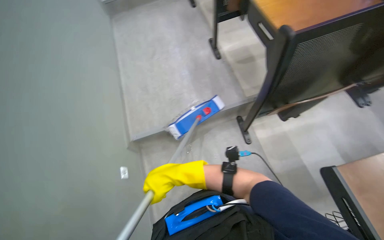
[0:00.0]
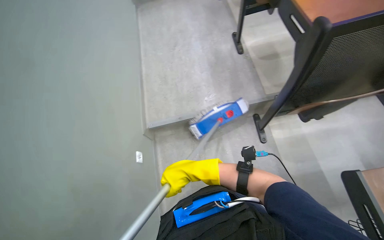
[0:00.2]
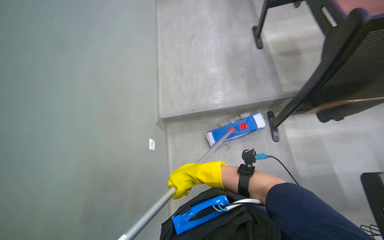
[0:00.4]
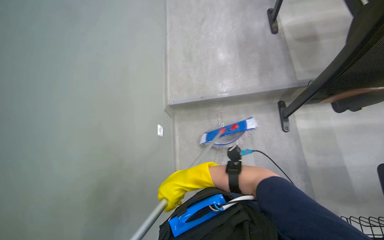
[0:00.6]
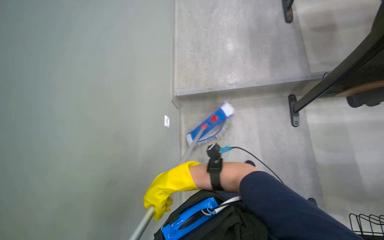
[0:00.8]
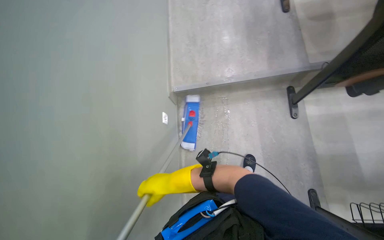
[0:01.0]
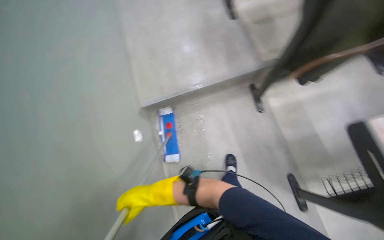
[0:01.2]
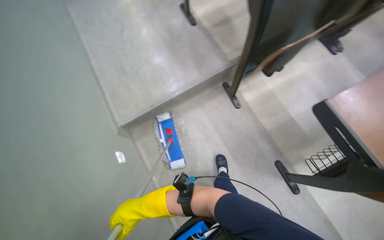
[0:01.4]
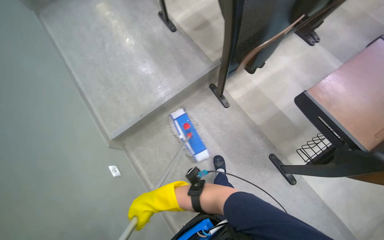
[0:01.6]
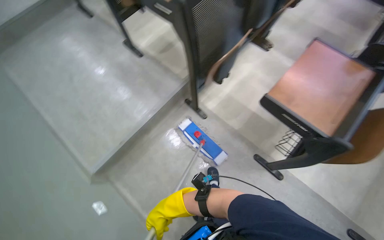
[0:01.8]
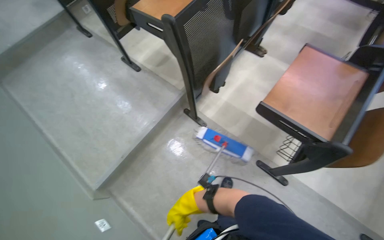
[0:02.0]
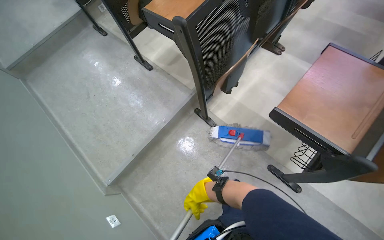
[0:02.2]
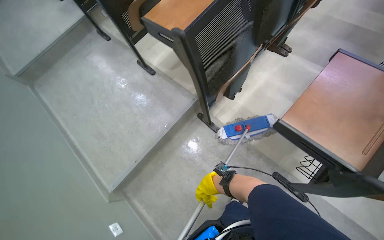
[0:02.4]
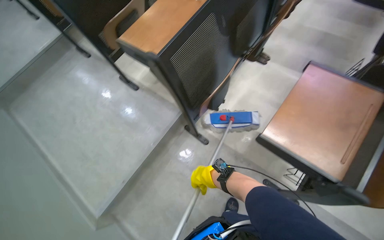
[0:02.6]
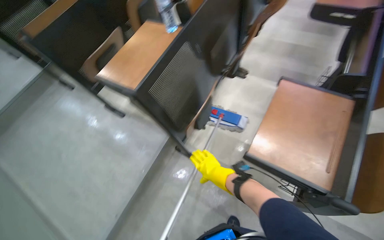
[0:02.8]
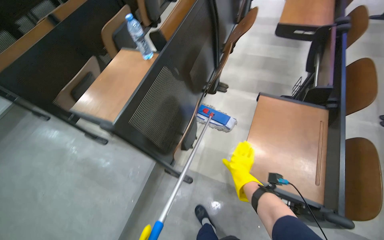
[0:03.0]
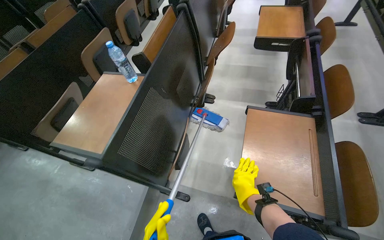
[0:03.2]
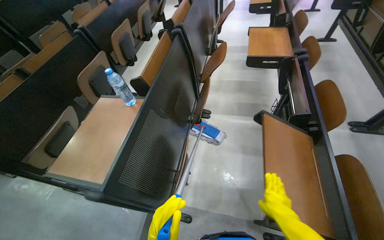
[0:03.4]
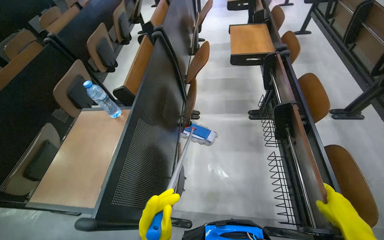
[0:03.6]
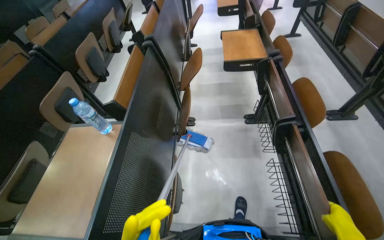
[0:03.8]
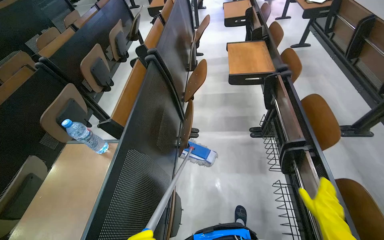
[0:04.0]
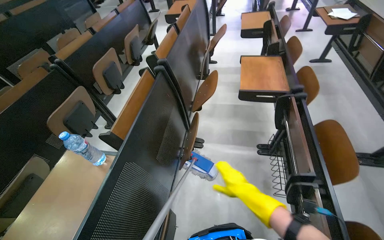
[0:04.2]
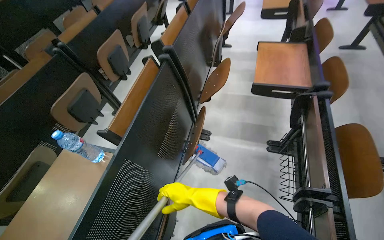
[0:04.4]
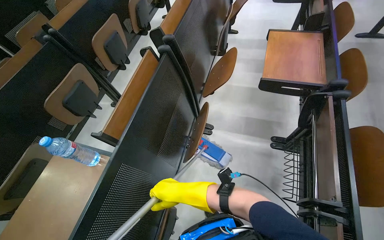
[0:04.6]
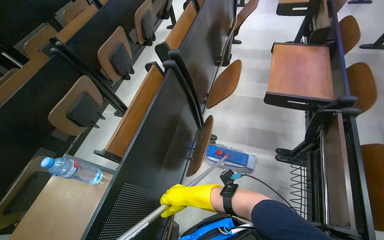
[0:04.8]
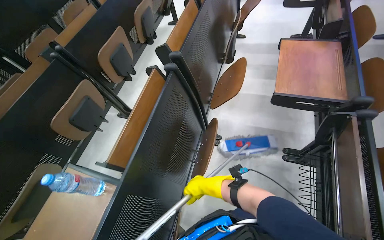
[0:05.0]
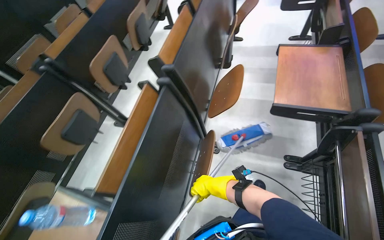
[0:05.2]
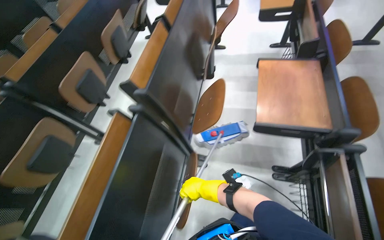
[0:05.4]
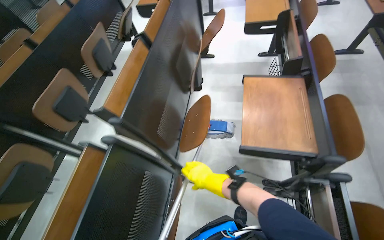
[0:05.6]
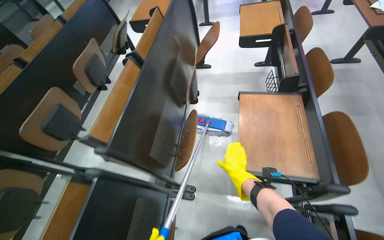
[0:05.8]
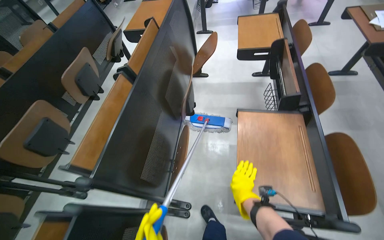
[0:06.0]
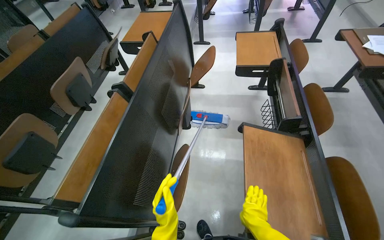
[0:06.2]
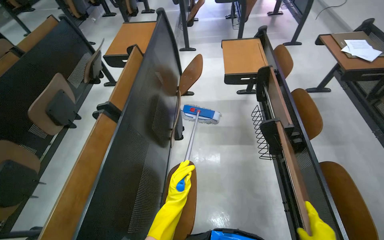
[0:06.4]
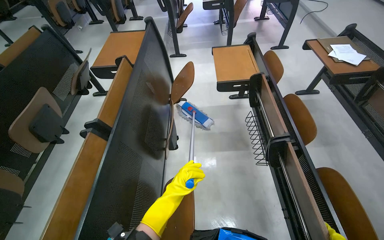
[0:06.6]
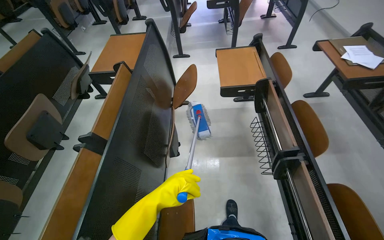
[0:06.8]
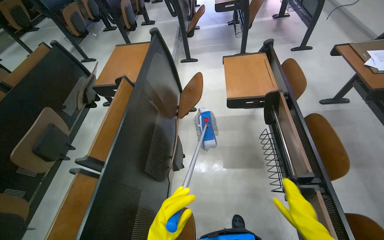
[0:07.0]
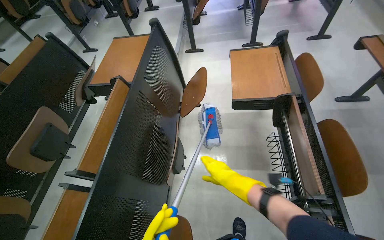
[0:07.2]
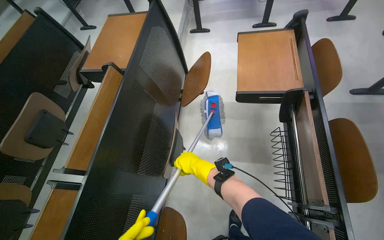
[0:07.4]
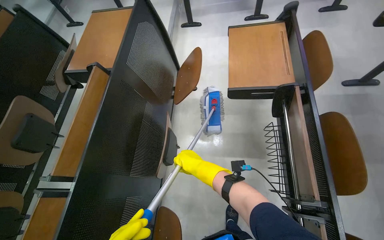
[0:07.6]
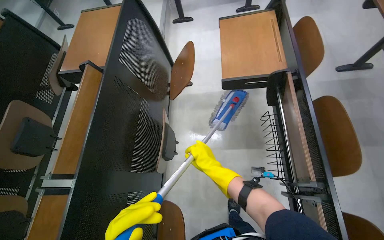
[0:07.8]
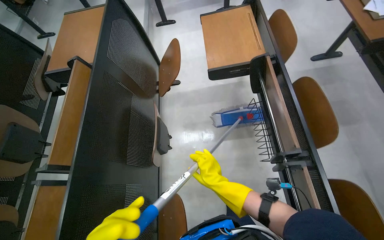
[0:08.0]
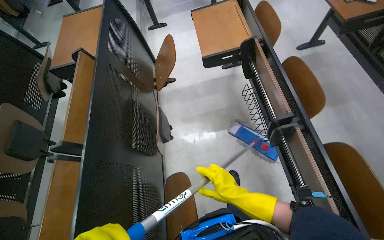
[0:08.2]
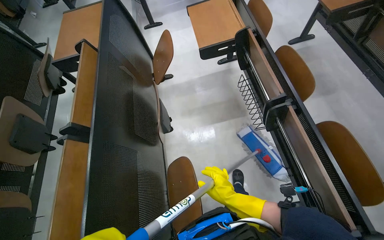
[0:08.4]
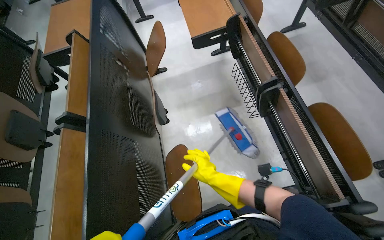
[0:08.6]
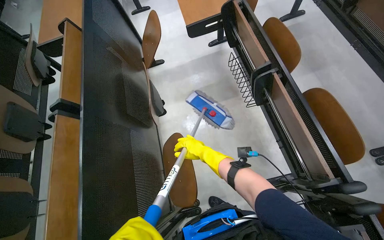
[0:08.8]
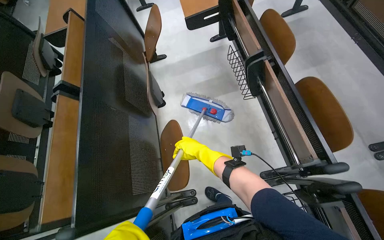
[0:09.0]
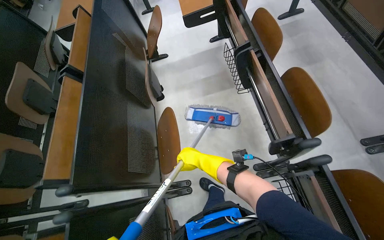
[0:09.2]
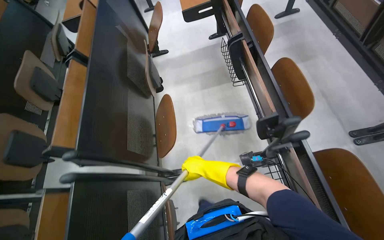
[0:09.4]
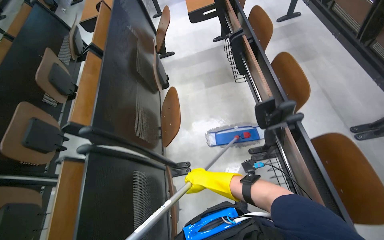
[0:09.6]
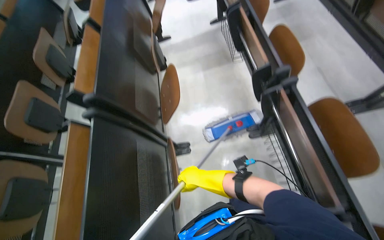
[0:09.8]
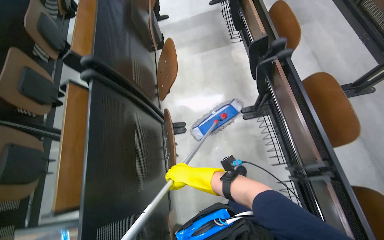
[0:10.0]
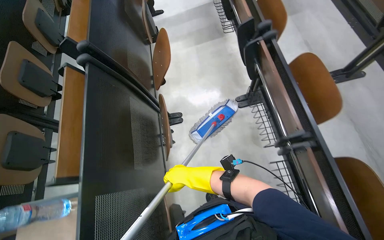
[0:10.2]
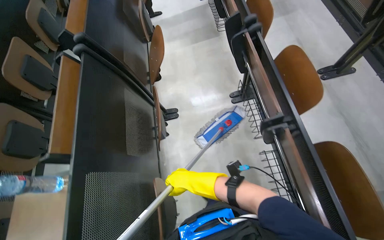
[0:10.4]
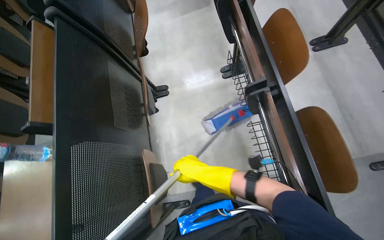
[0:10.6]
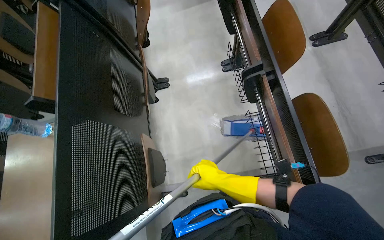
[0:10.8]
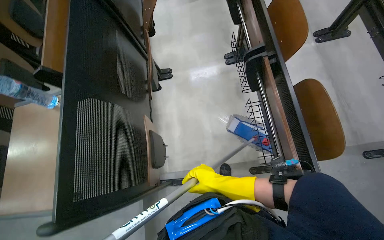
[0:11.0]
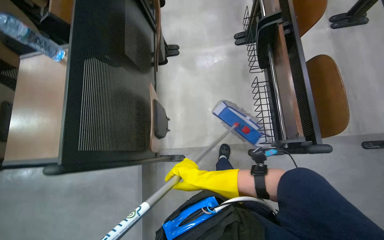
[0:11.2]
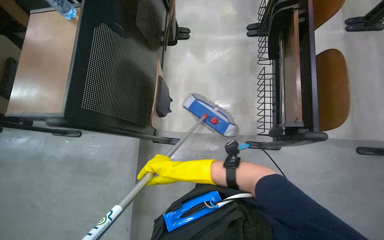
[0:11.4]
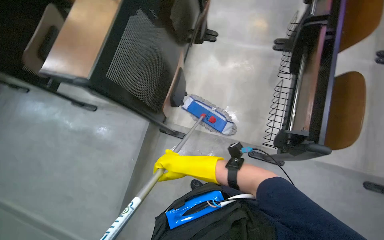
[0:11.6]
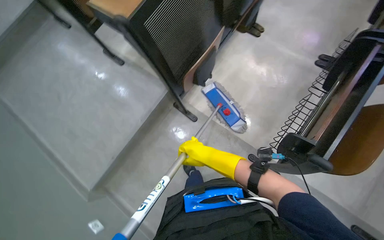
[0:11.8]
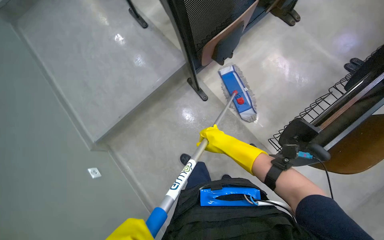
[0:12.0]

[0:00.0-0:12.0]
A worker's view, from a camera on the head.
Job: mopping floor.
The whole recording: Mopping classroom floor. The worker mops the floor in the classroom between rows of desks.
0:01.6 to 0:03.0: The camera is carried approximately 40 cm. The camera pitches upward, by roughly 15 degrees. Everything in view rotates some 30 degrees counterclockwise.
0:03.0 to 0:04.4: The wearer moves about 50 cm.
0:04.4 to 0:06.0: The head travels approximately 80 cm.
0:06.0 to 0:07.6: The wearer moves roughly 60 cm.
0:07.6 to 0:09.0: The head travels some 50 cm.
0:09.0 to 0:10.4: The wearer moves approximately 90 cm.
0:10.4 to 0:12.0: The camera travels about 70 cm. The view tilts some 20 degrees downward. The scene rotates clockwise by about 60 degrees.

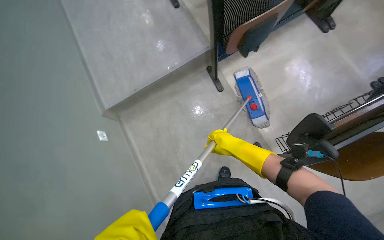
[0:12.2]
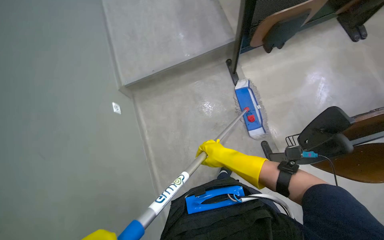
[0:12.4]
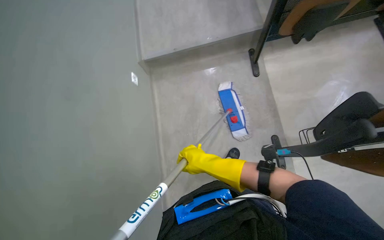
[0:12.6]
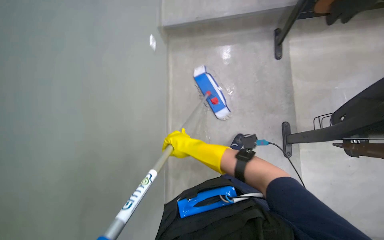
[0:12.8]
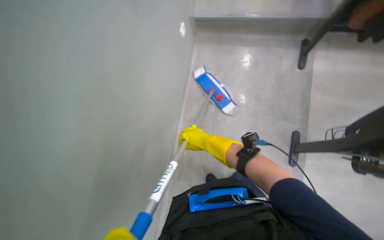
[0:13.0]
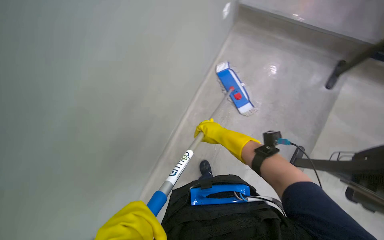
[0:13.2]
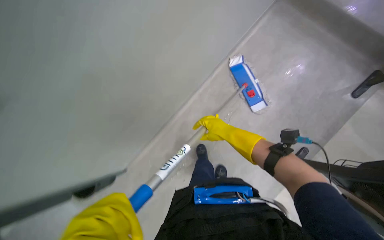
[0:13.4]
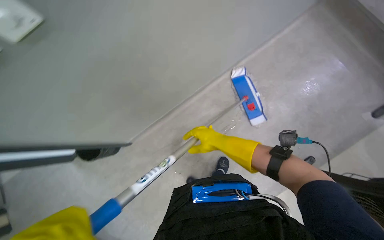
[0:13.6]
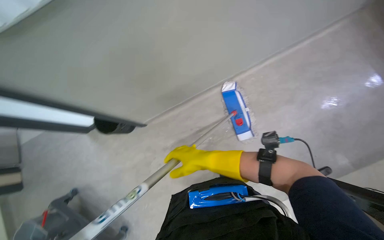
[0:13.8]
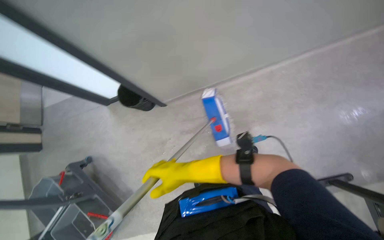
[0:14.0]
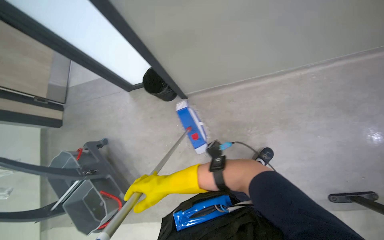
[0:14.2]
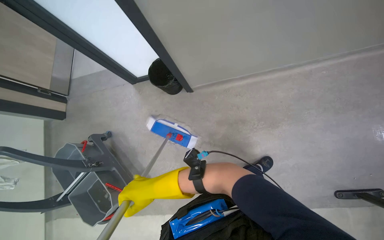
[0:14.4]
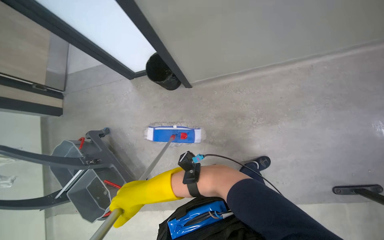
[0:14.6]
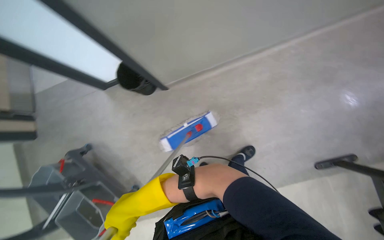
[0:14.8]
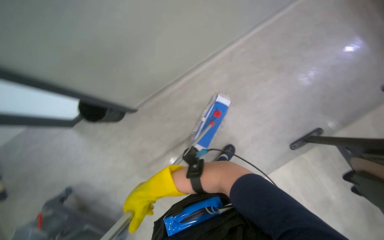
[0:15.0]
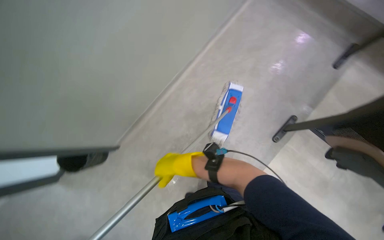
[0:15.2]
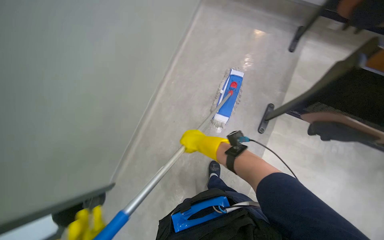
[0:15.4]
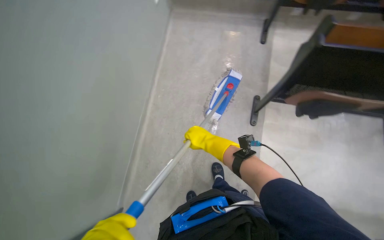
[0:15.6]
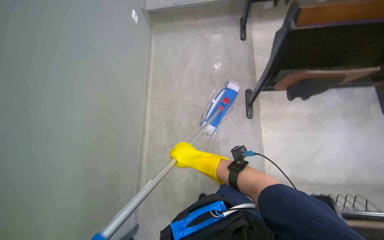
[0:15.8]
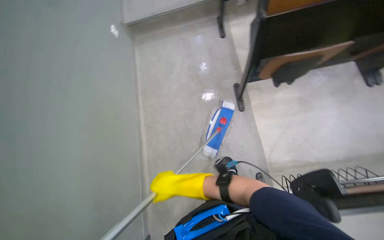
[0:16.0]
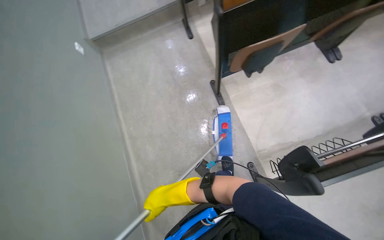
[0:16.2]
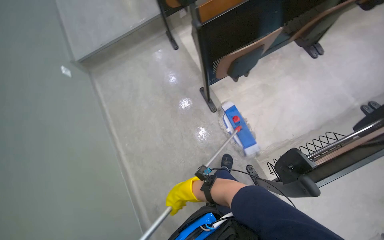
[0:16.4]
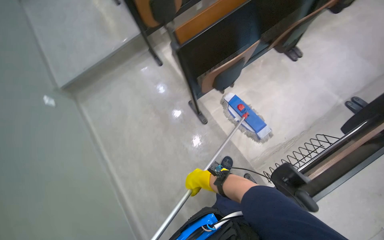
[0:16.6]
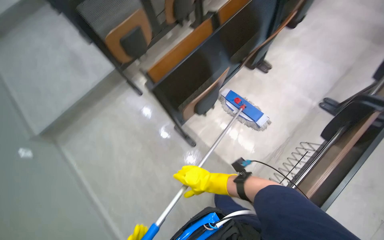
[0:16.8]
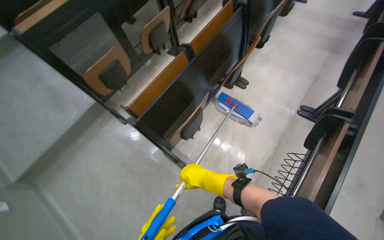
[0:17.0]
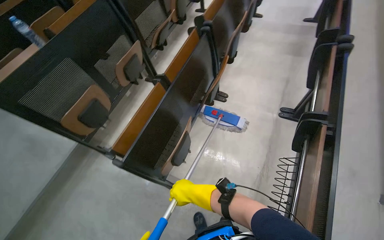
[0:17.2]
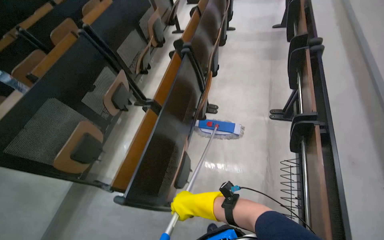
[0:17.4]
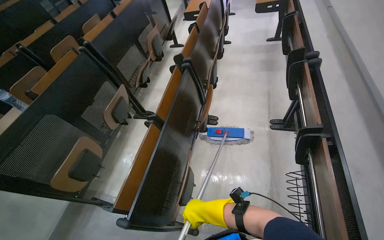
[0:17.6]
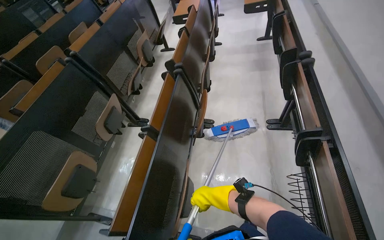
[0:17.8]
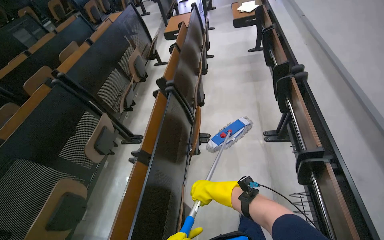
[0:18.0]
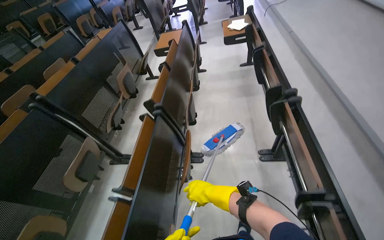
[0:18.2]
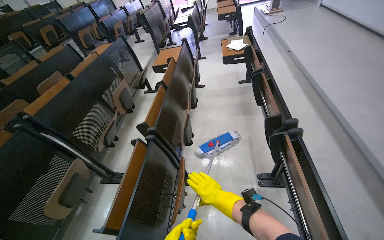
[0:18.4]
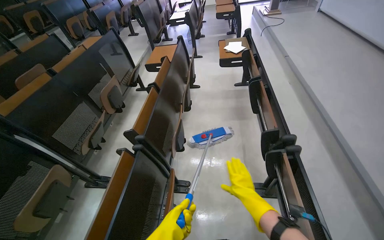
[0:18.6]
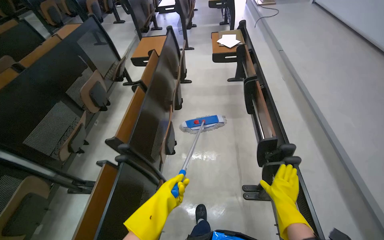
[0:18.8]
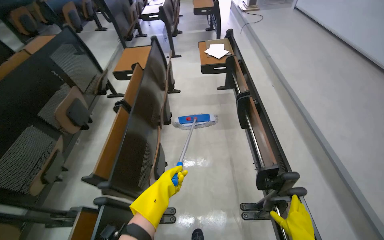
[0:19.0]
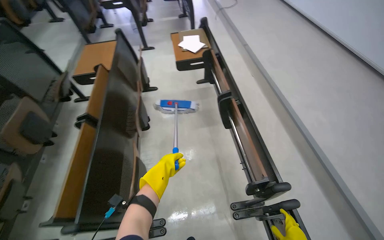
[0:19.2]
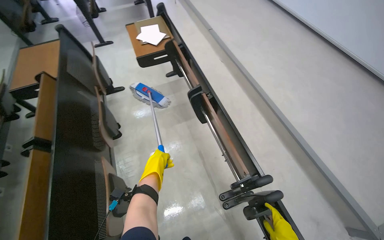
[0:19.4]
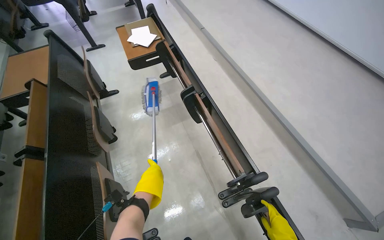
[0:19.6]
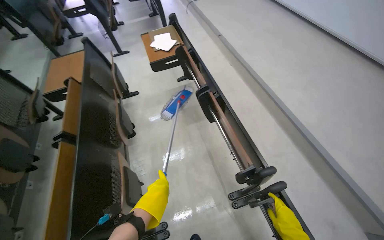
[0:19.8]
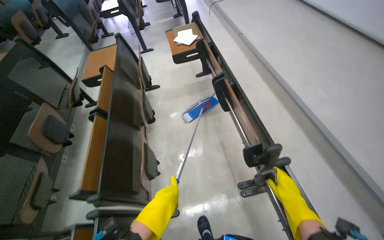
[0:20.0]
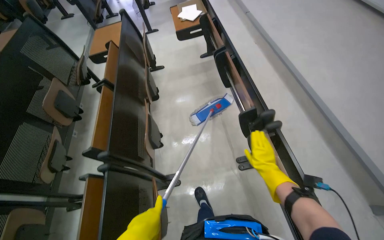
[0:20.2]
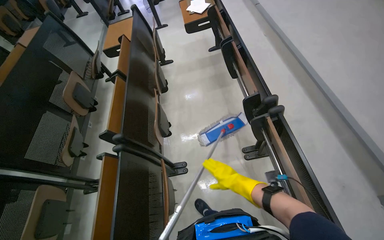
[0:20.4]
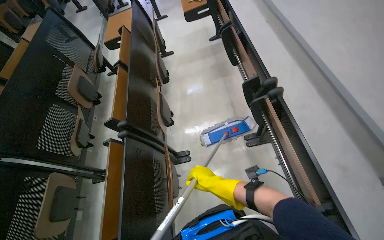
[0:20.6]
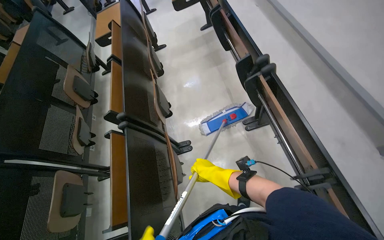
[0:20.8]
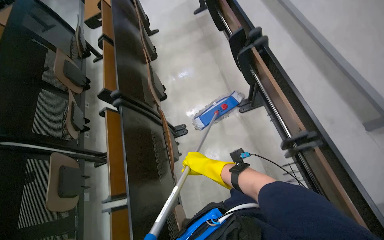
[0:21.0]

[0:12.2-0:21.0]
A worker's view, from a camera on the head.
Job: mopping floor.
The whole recording: Mopping classroom floor. The worker mops the floor in the classroom between rows of desks.
0:12.2 to 0:13.6: The wearer's head swings about 55 degrees to the left.
0:15.2 to 0:16.6: The head turns to the right by roughly 75 degrees.
0:16.6 to 0:18.0: The head travels roughly 50 cm. The wearer's head swings roughly 50 degrees to the right. The view tilts about 30 degrees upward.
0:18.0 to 0:19.6: The wearer moves approximately 1 m. The wearer looks about 30 degrees further to the right.
0:19.6 to 0:21.0: The camera is carried some 70 cm. The view pans to the left by roughly 15 degrees.
